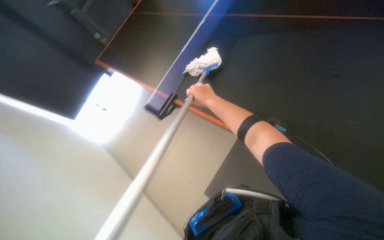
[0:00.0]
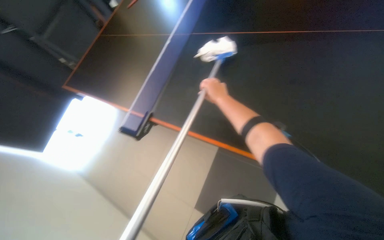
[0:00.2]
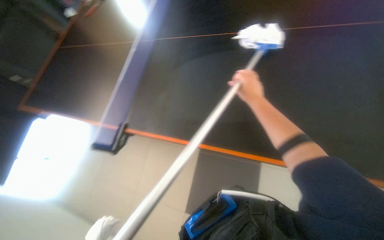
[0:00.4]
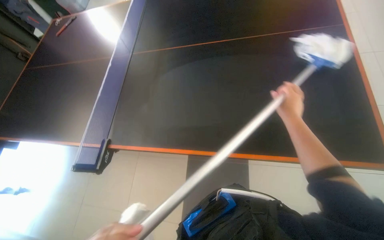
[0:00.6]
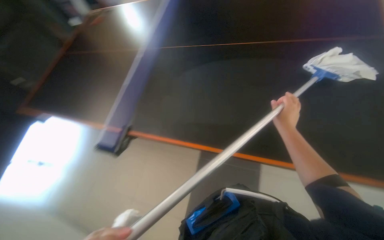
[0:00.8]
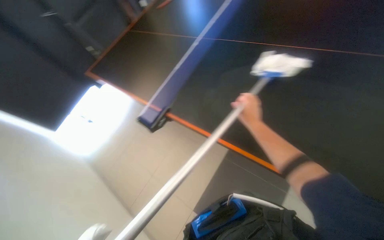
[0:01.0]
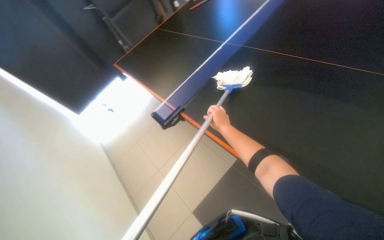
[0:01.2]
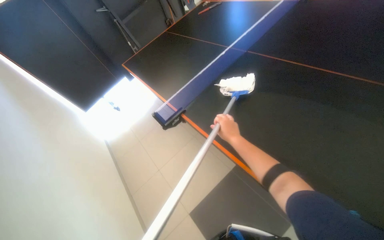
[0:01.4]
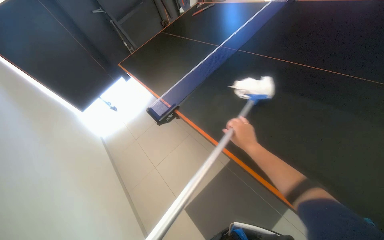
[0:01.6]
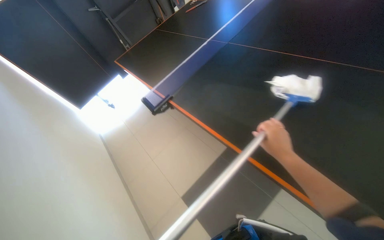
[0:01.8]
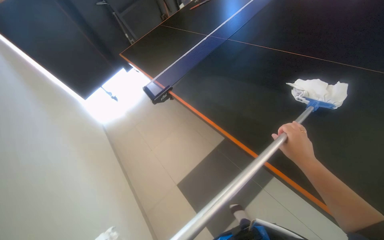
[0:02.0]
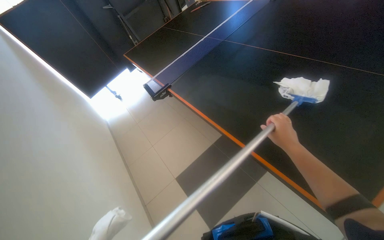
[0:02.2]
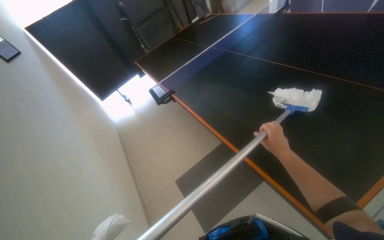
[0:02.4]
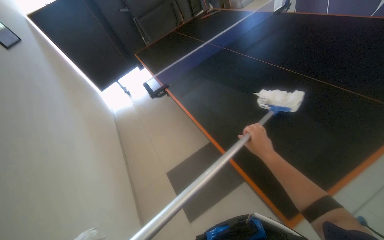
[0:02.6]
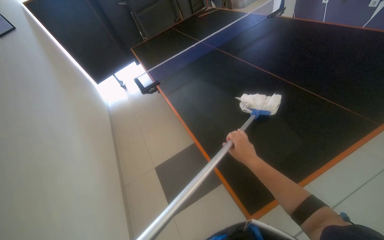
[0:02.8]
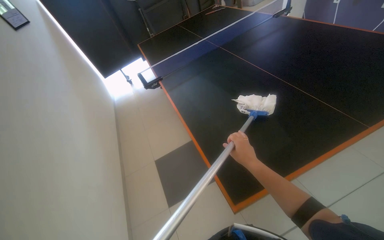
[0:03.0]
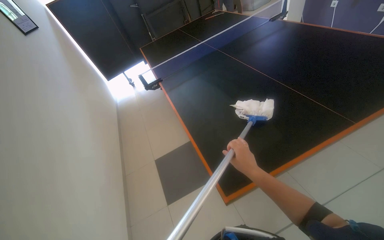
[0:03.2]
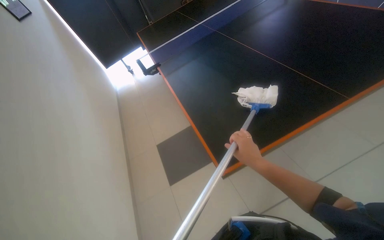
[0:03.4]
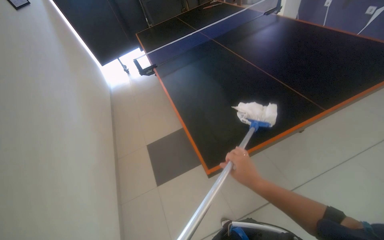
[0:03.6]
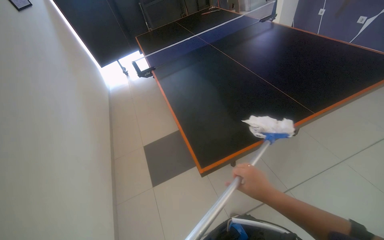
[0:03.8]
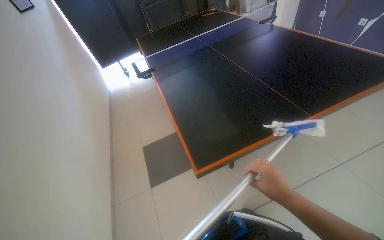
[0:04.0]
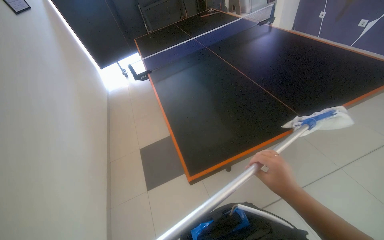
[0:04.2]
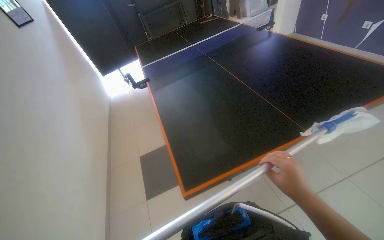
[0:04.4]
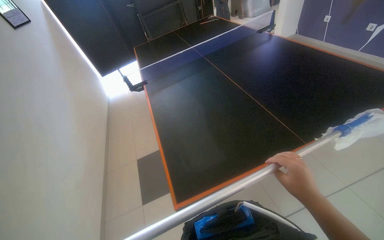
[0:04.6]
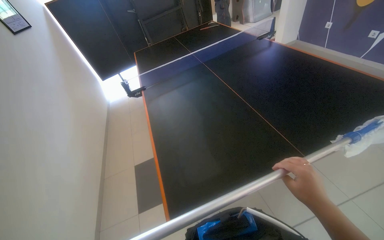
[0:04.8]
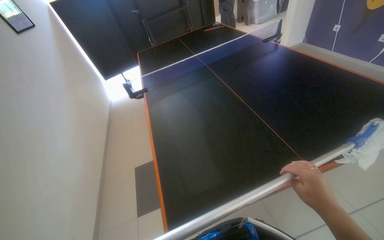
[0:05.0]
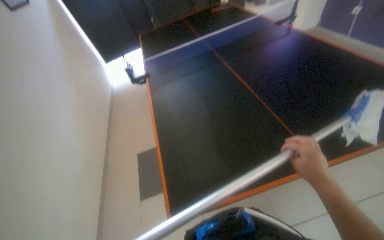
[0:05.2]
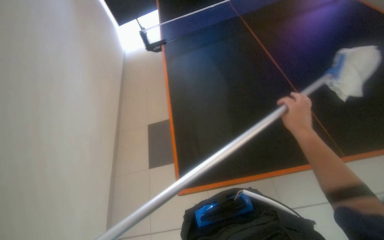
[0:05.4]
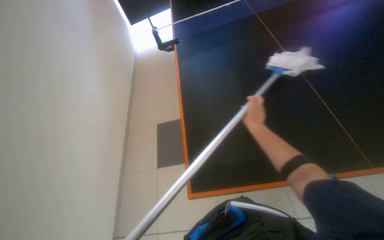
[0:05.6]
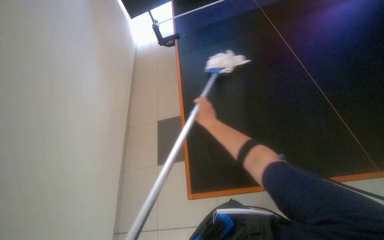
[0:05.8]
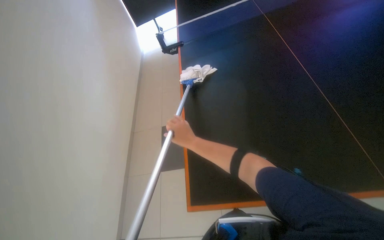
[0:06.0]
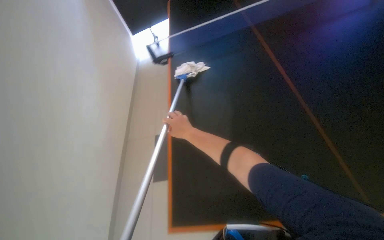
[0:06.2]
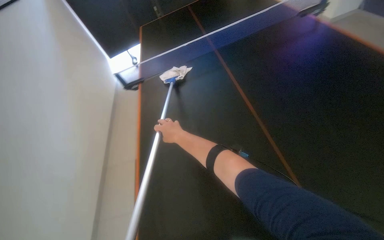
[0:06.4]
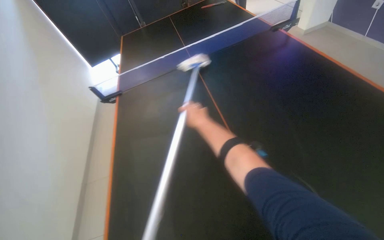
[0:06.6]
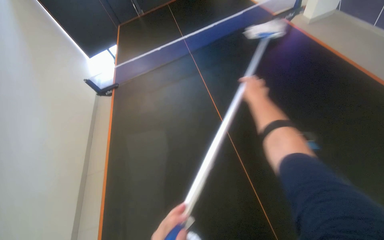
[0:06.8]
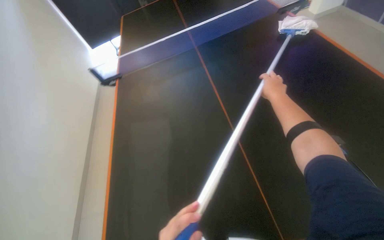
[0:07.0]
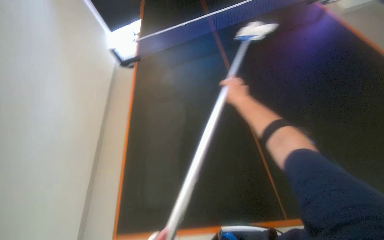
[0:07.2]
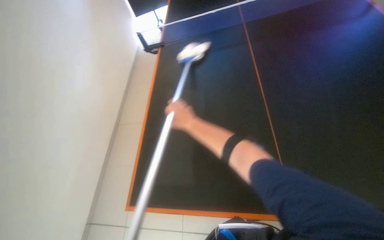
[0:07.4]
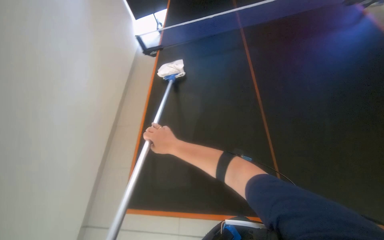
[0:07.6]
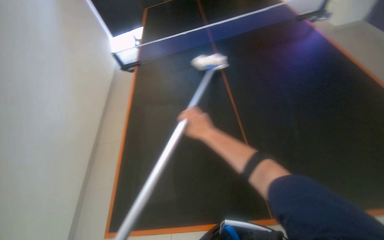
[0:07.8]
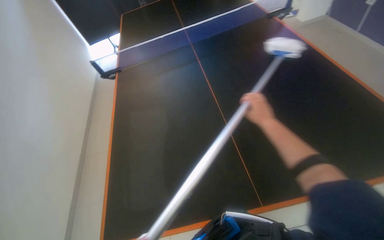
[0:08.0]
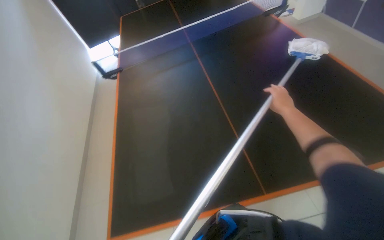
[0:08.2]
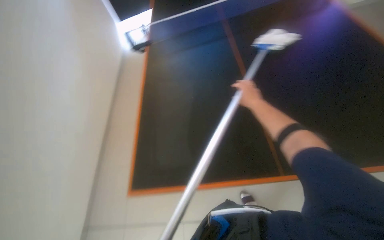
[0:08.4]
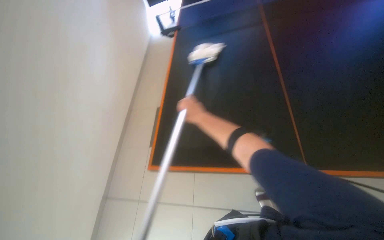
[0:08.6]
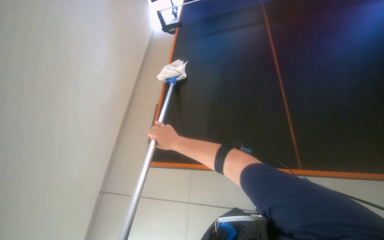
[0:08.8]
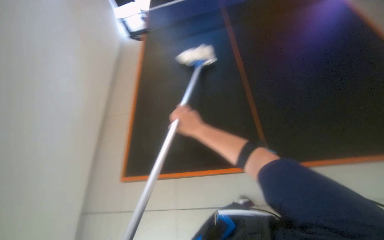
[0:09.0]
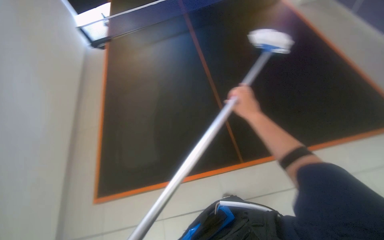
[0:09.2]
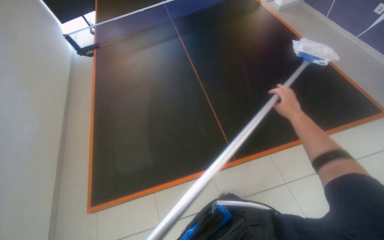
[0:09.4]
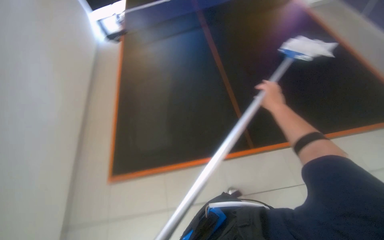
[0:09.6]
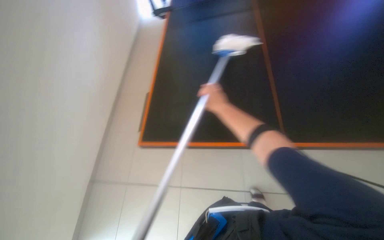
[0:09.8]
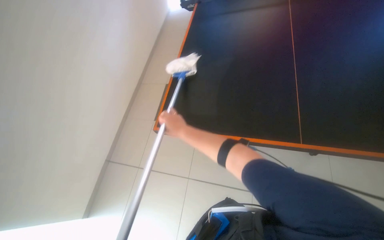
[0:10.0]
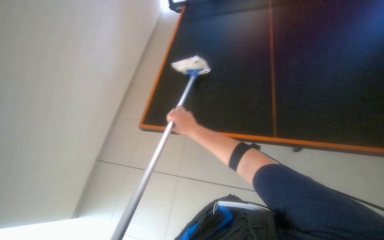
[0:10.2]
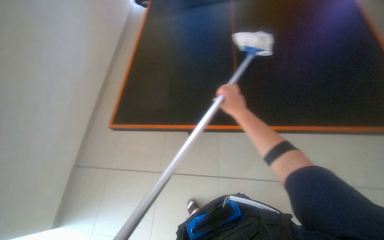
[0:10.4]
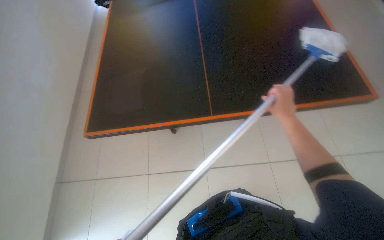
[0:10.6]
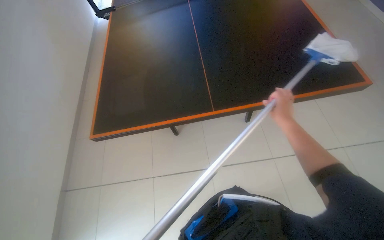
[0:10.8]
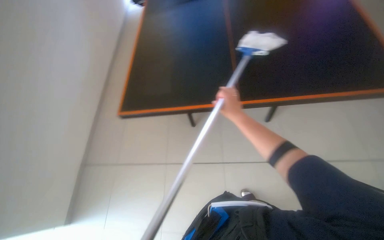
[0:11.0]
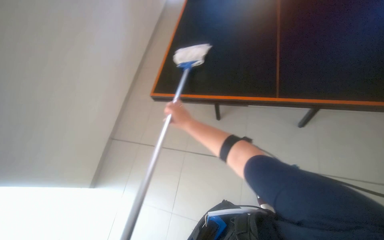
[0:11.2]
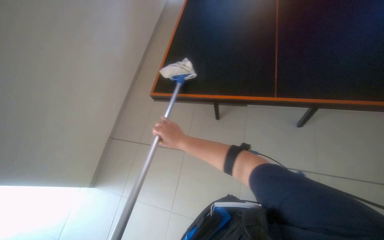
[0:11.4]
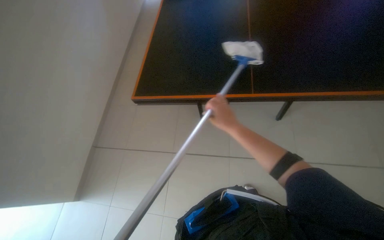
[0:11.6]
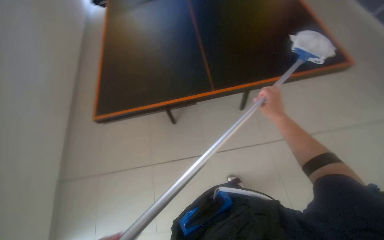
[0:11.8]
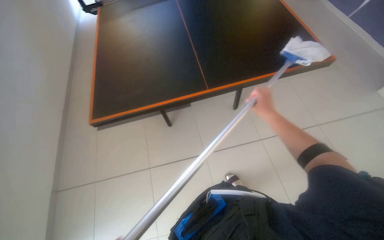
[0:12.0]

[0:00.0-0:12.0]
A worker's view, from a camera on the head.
Job: wiping surfaces.
The whole recording: Mopping the ping-pong table. The worker mops the surface of the ping-pong table.
0:01.6 to 0:03.0: The head travels about 70 cm.
0:04.4 to 0:06.0: The wearer looks approximately 15 degrees further to the left. The camera pitches downward, by roughly 15 degrees. The right hand goes some 50 cm to the left, farther from the camera and up the picture.
0:06.0 to 0:07.6: The right hand travels to the right and back again, roughly 60 cm each way.
0:07.6 to 0:09.0: The right hand swings left and right, about 40 cm each way, with 2 reversals.
0:09.0 to 0:10.4: The camera travels approximately 50 cm. The view swings approximately 20 degrees to the right. The view tilts approximately 15 degrees downward.
0:10.4 to 0:12.0: The right hand swings left and right, about 30 cm each way, with 2 reversals.

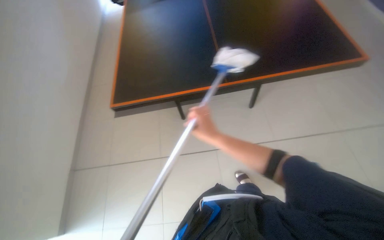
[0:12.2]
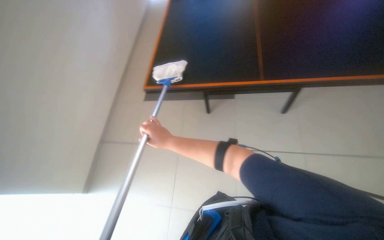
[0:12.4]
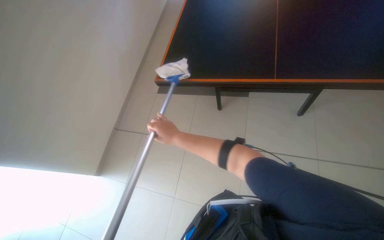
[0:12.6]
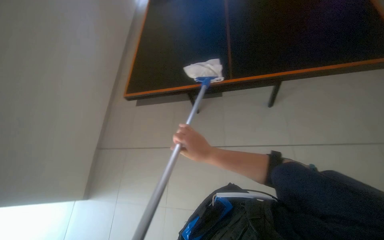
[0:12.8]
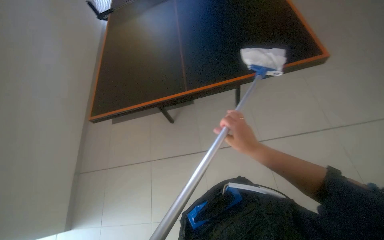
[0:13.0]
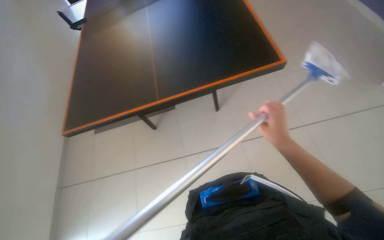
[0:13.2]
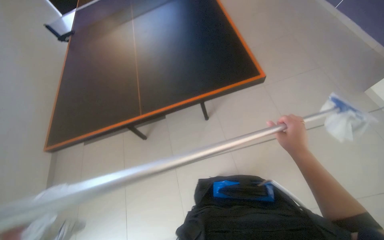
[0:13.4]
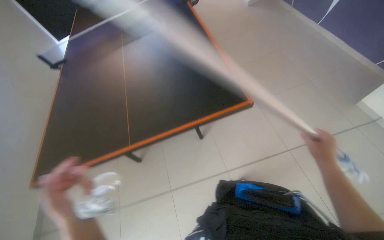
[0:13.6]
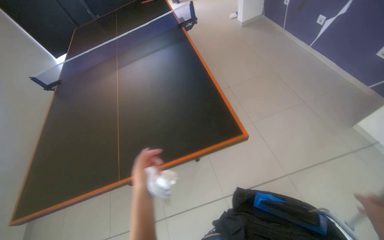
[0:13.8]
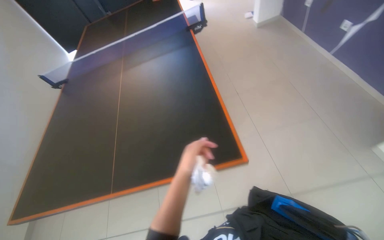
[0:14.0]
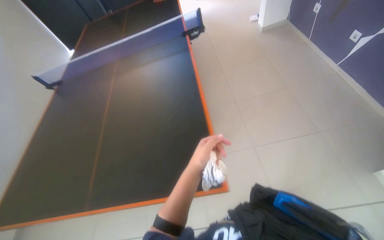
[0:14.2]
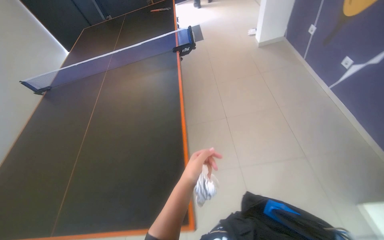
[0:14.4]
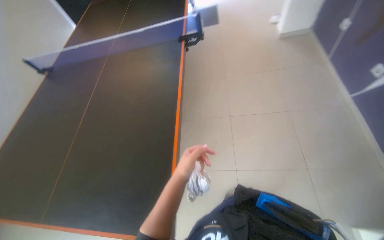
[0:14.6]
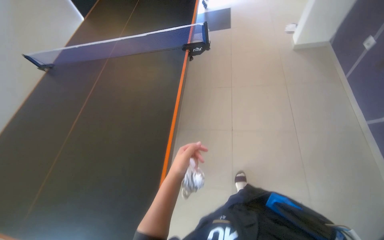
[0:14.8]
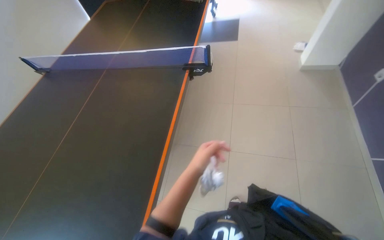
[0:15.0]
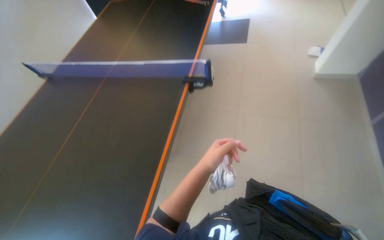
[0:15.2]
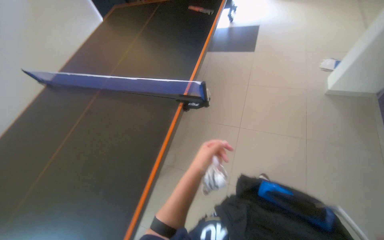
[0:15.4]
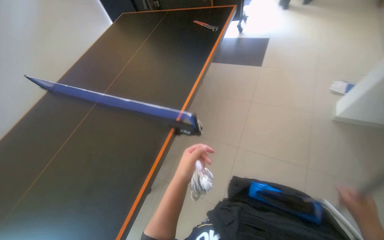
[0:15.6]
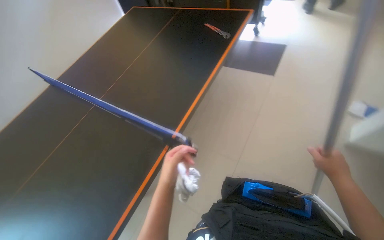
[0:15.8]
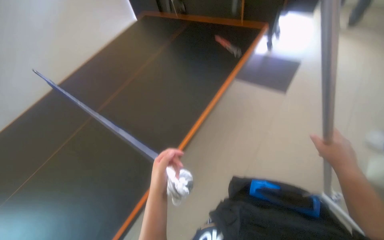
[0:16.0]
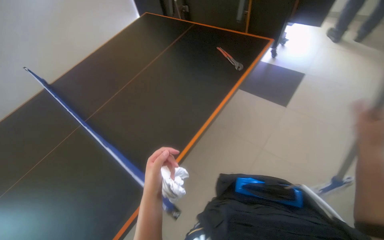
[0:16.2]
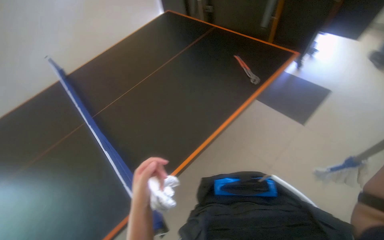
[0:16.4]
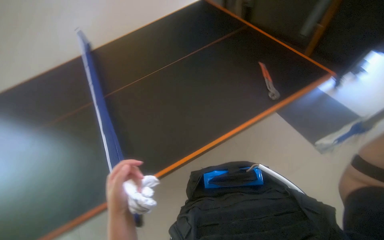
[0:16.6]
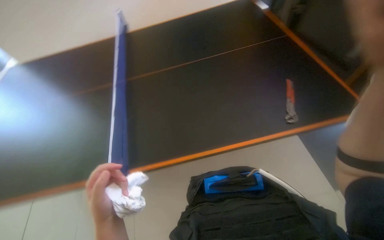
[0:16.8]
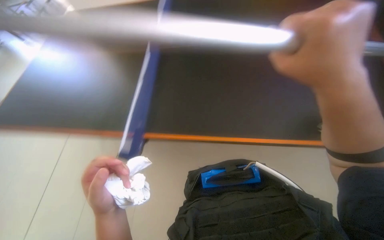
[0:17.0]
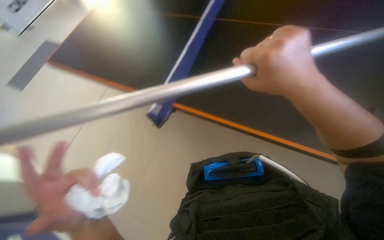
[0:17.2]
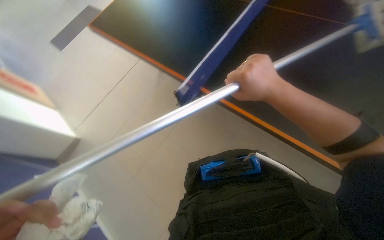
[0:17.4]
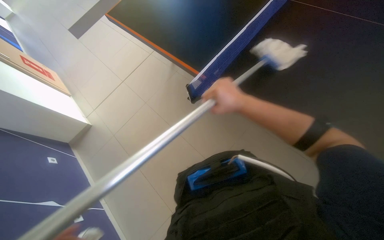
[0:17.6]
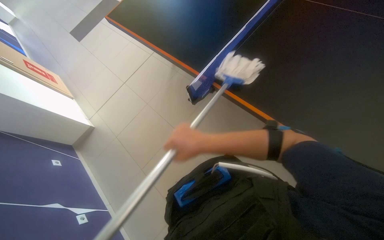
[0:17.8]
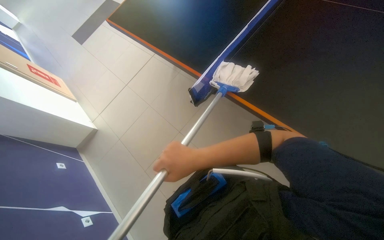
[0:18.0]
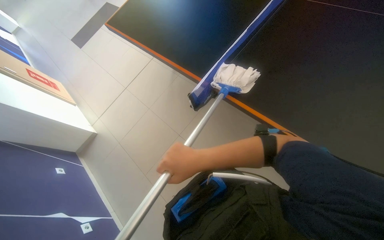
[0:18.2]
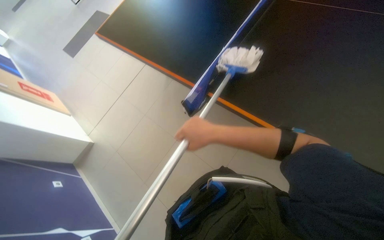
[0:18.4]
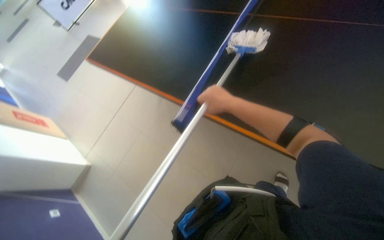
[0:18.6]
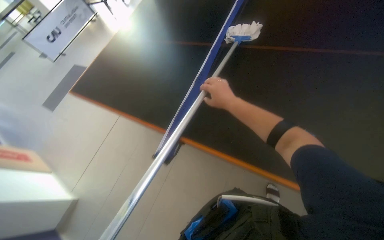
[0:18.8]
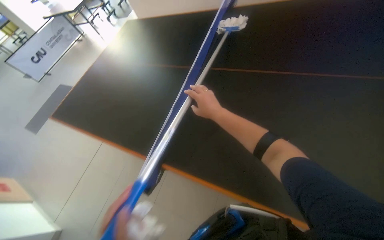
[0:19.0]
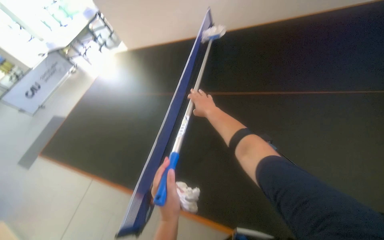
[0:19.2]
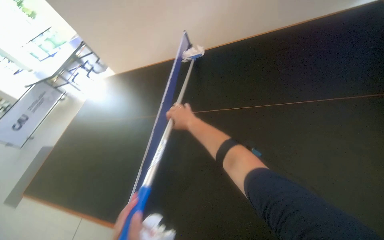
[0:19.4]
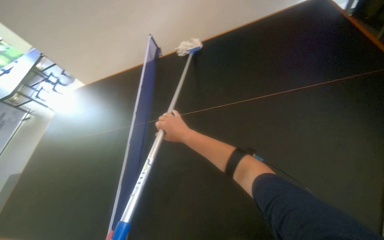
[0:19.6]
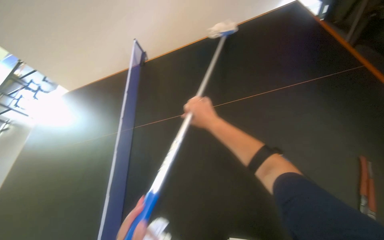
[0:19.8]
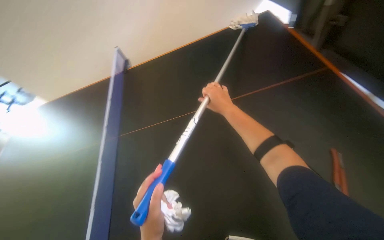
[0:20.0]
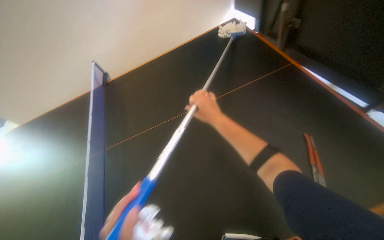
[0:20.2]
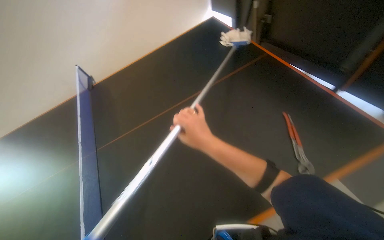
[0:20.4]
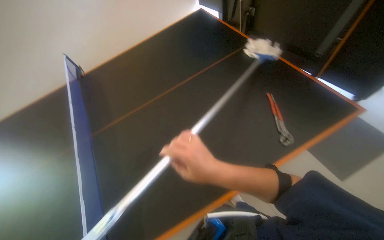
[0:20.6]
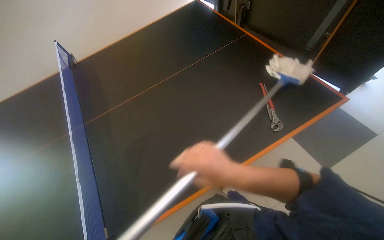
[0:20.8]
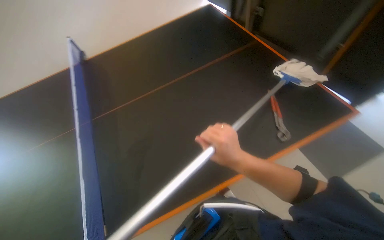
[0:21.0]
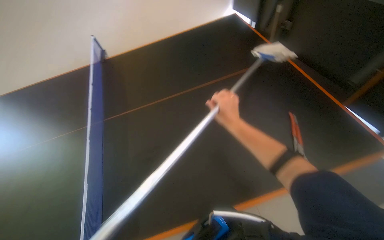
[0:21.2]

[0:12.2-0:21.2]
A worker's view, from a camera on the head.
Job: wiping surfaces.
The whole recording: Mopping the ping-pong table. The worker mops the surface of the ping-pong table.
0:13.8 to 0:15.2: The camera is carried about 1 m. The head rotates some 30 degrees to the left.
0:15.2 to 0:16.6: The wearer moves roughly 80 cm. The head rotates approximately 45 degrees to the left.
0:18.2 to 0:19.8: The wearer looks approximately 45 degrees further to the right. The camera pitches upward, by about 30 degrees.
0:19.8 to 0:21.2: The view pans to the right by approximately 15 degrees. The right hand moves approximately 20 cm down the picture and comes back.
